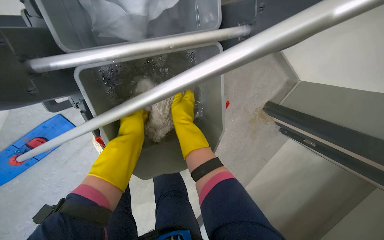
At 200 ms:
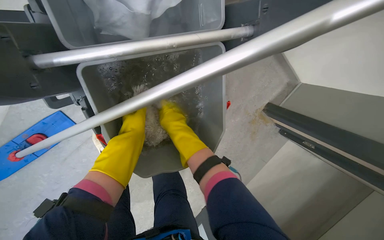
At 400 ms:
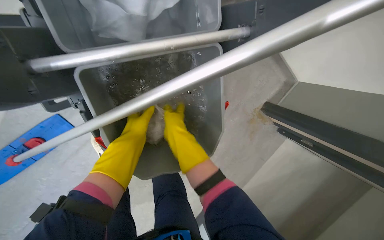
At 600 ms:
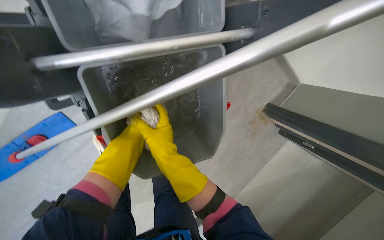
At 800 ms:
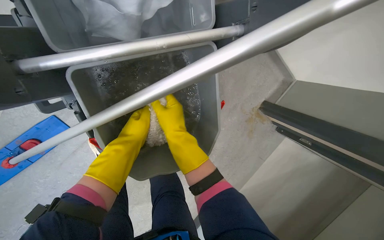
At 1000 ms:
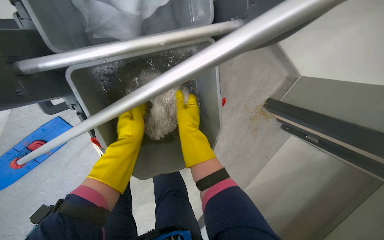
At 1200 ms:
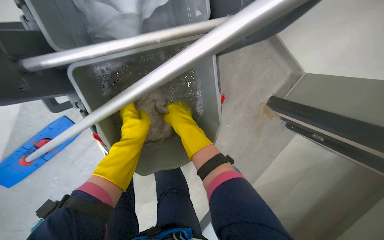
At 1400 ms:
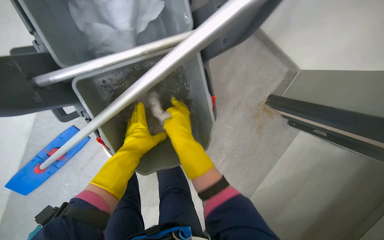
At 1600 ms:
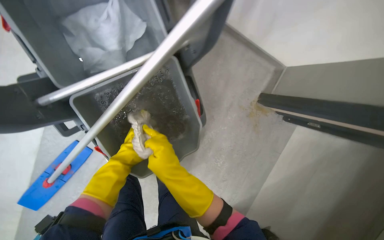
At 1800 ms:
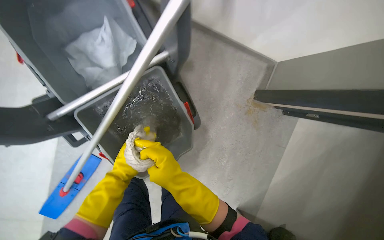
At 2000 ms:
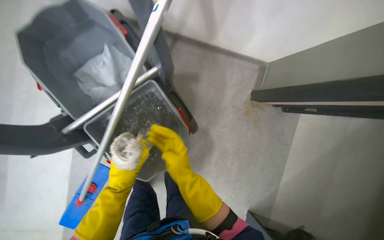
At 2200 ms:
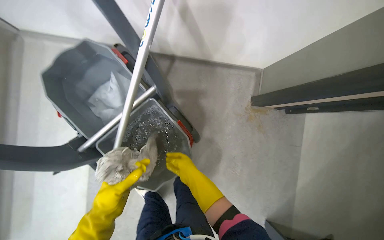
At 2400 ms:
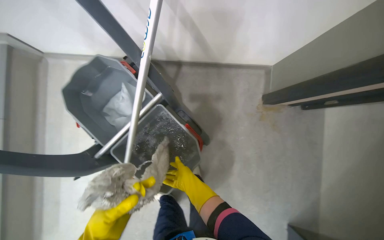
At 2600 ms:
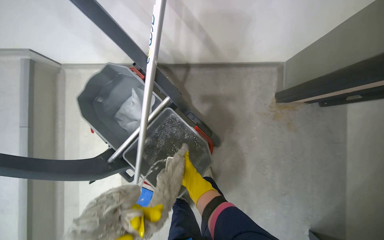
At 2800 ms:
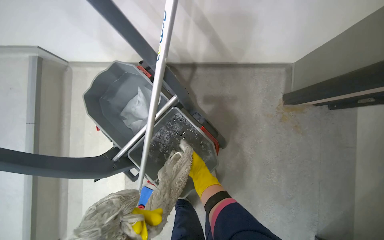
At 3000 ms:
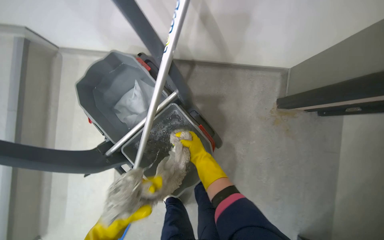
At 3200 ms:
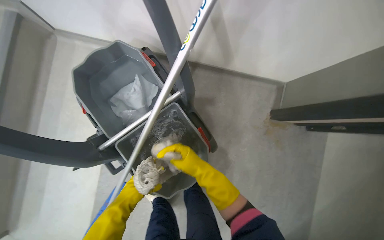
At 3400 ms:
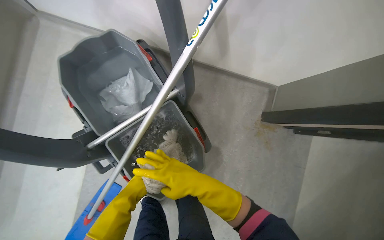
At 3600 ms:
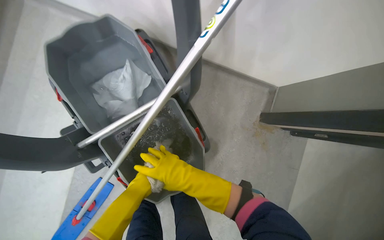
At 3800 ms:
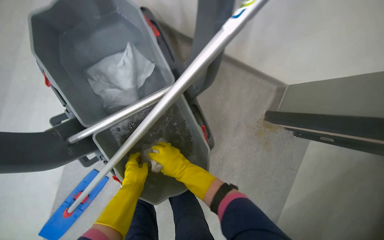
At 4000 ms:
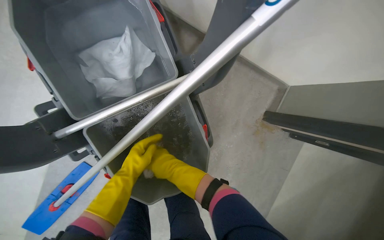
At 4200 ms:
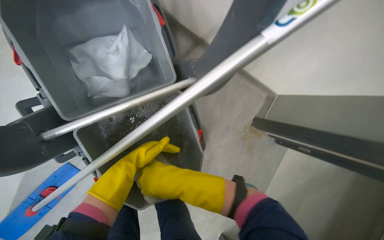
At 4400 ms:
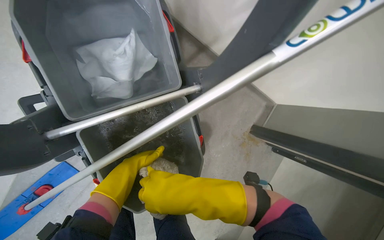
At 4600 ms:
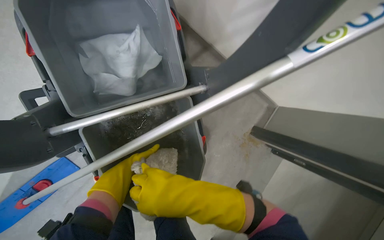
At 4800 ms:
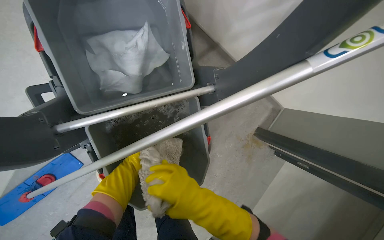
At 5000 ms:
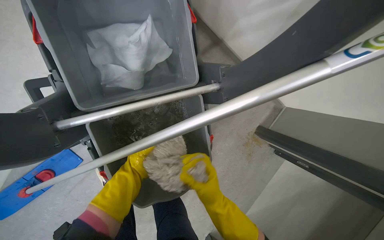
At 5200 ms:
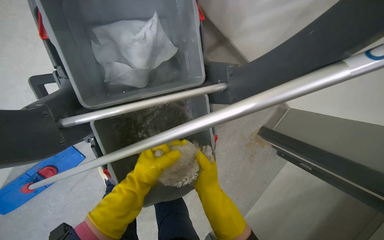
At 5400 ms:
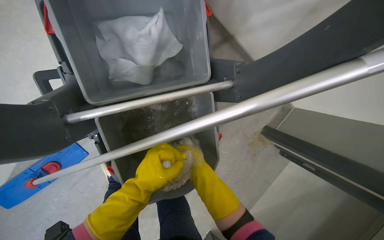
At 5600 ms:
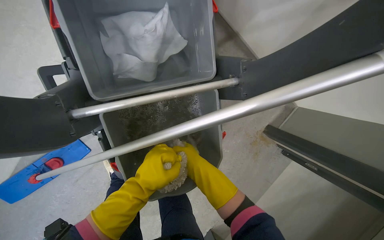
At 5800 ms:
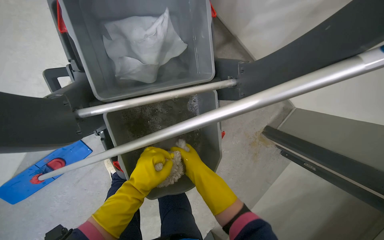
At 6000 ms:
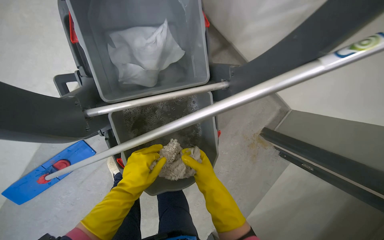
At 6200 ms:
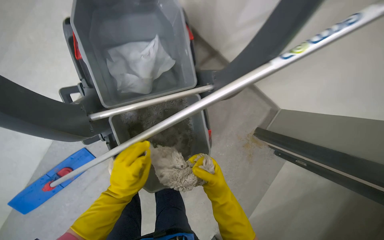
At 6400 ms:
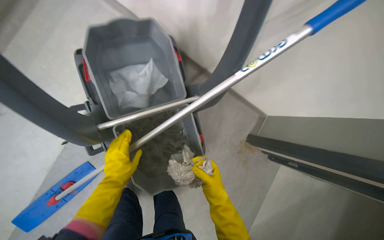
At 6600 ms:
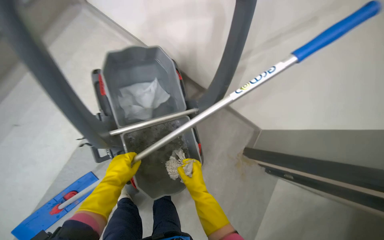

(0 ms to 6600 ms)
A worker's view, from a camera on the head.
Job: preparing cleaning supplies.
The whole recording: Washing and wringing mop head. The worker washes and wrings the mop head in the cleaning cart bucket.
0 ms - 1600 ms: The right hand moves up and down the picture over about 15 cm, changing direction 2 times.
3200 ms - 5000 ms: The view pans to the right by approximately 15 degrees. The right hand goes nearer and farther, about 20 cm each way, reversing 3 times.
5000 ms - 6600 ms: The view tips upward by approximately 15 degrees.

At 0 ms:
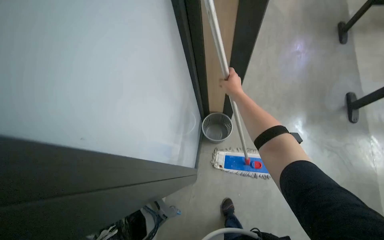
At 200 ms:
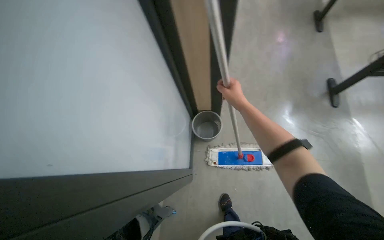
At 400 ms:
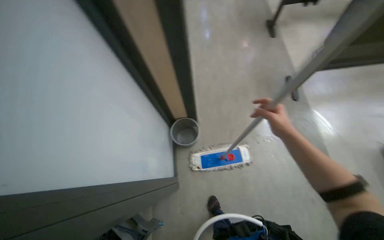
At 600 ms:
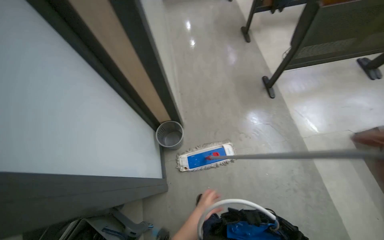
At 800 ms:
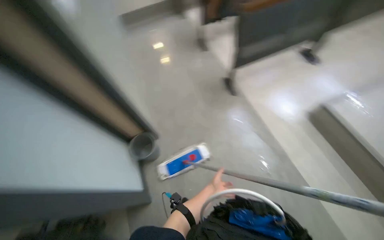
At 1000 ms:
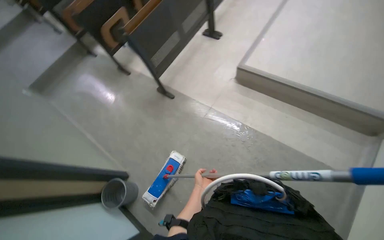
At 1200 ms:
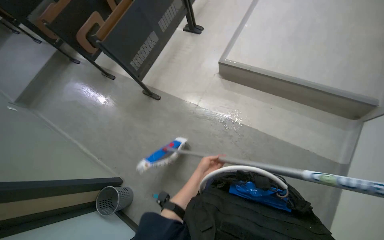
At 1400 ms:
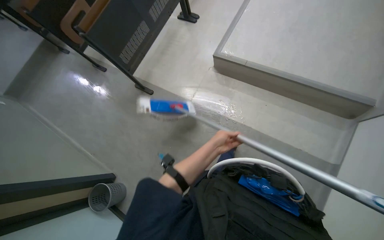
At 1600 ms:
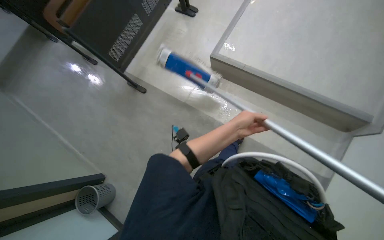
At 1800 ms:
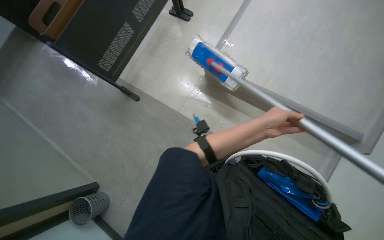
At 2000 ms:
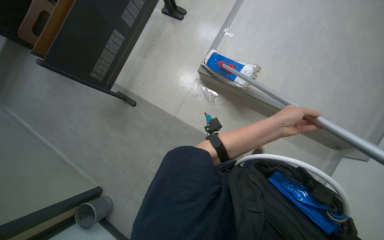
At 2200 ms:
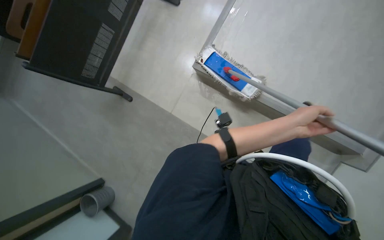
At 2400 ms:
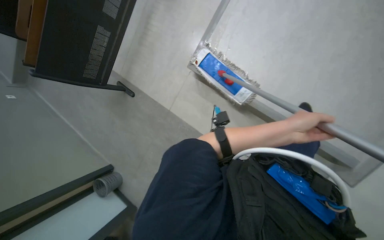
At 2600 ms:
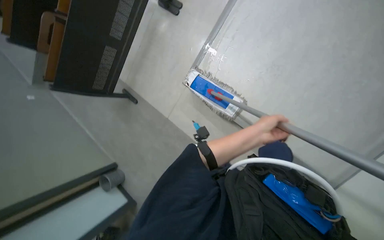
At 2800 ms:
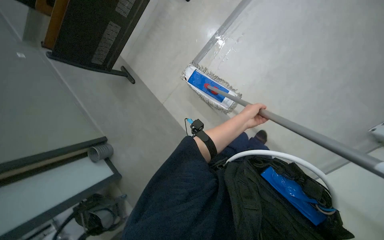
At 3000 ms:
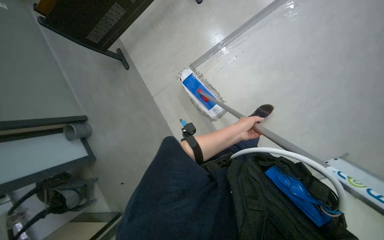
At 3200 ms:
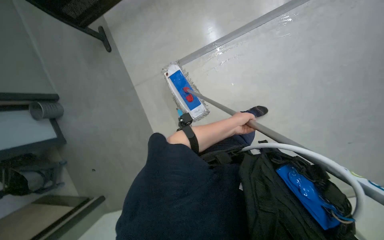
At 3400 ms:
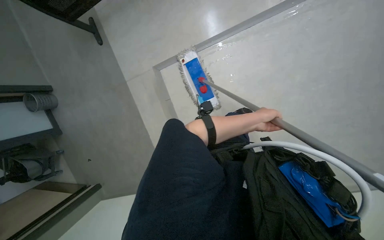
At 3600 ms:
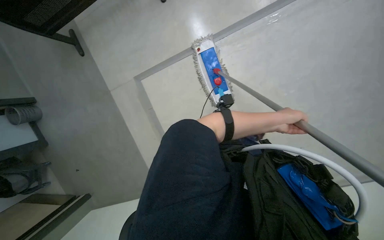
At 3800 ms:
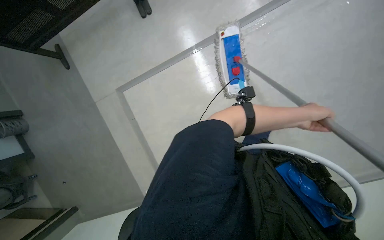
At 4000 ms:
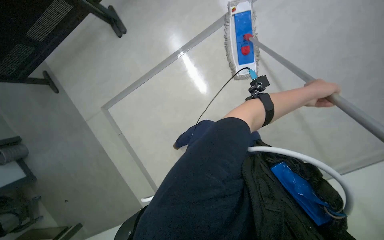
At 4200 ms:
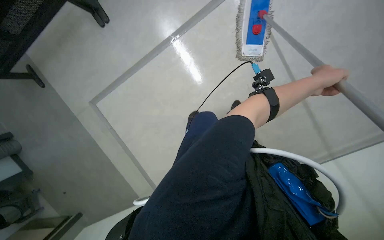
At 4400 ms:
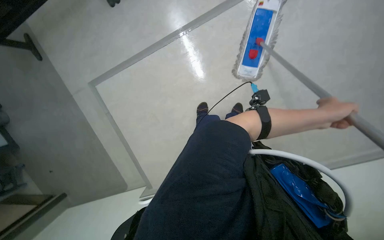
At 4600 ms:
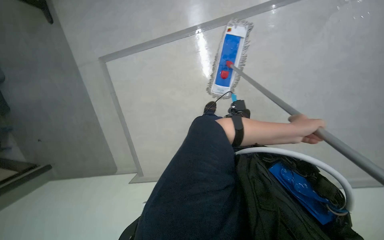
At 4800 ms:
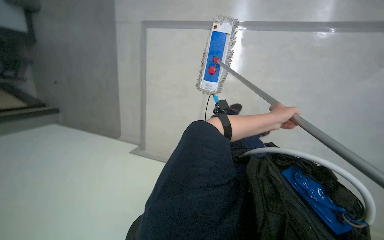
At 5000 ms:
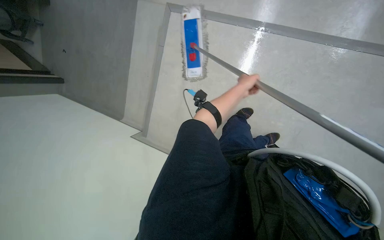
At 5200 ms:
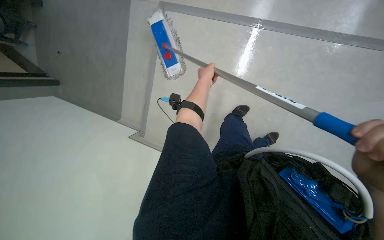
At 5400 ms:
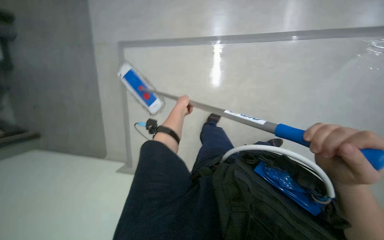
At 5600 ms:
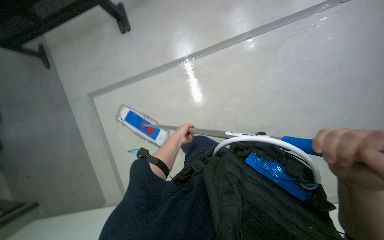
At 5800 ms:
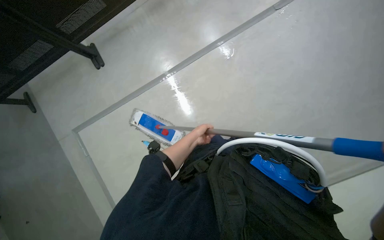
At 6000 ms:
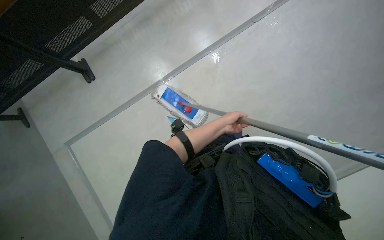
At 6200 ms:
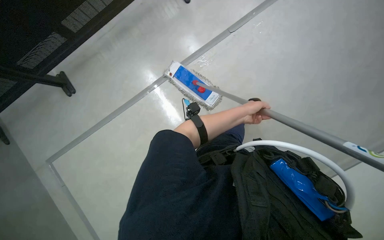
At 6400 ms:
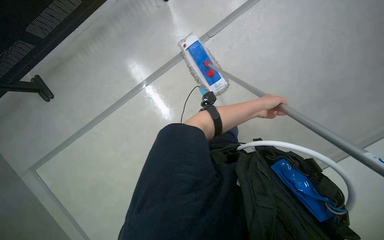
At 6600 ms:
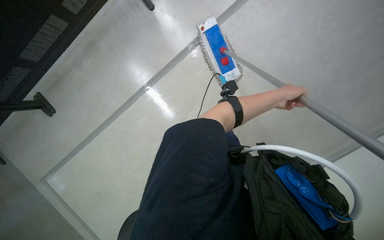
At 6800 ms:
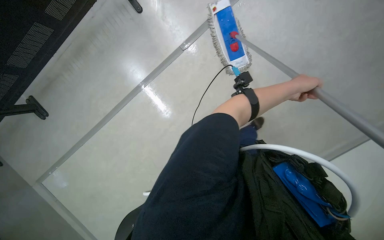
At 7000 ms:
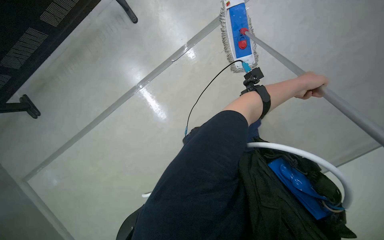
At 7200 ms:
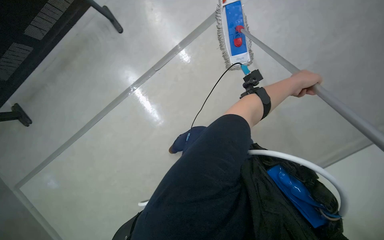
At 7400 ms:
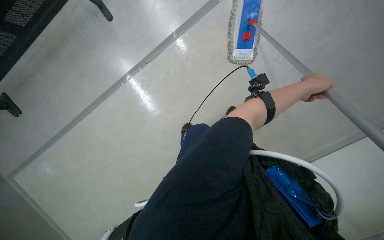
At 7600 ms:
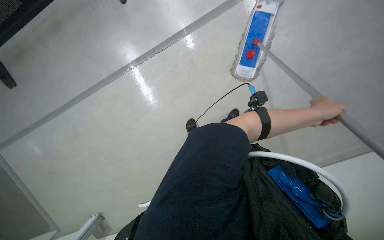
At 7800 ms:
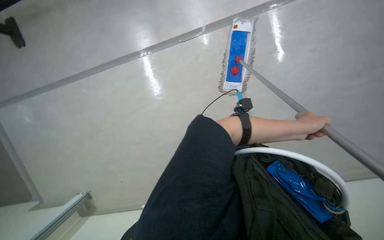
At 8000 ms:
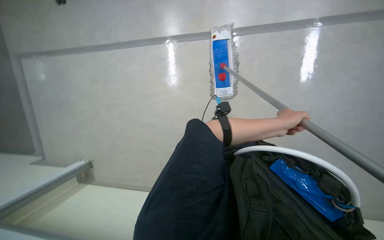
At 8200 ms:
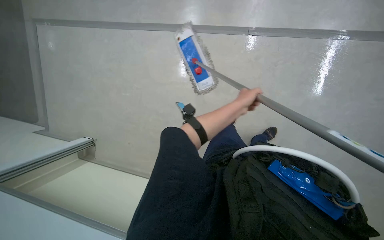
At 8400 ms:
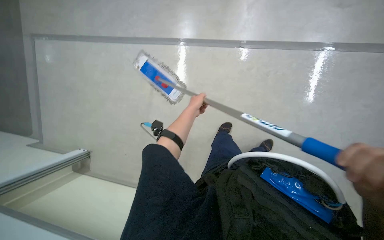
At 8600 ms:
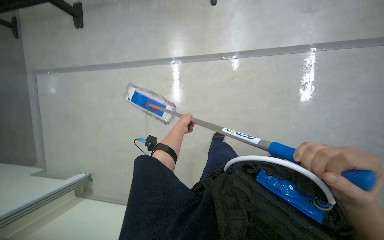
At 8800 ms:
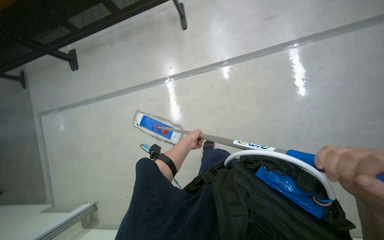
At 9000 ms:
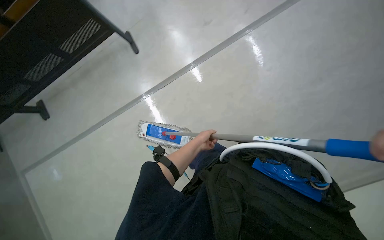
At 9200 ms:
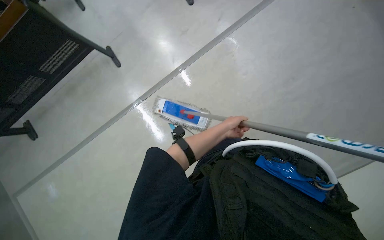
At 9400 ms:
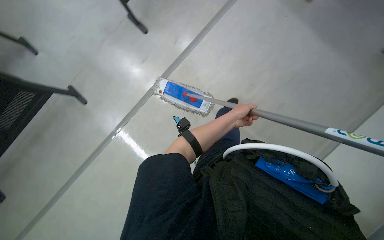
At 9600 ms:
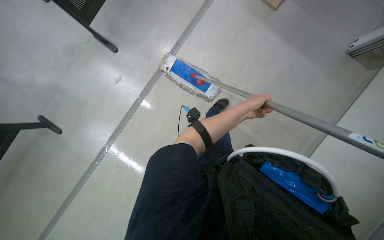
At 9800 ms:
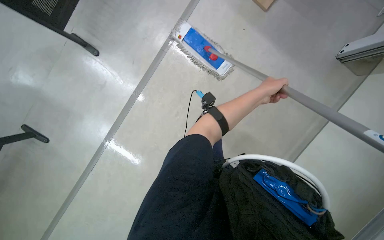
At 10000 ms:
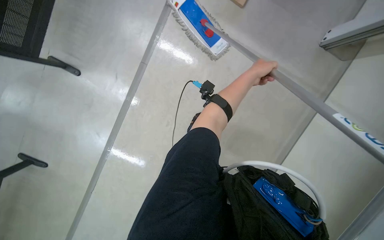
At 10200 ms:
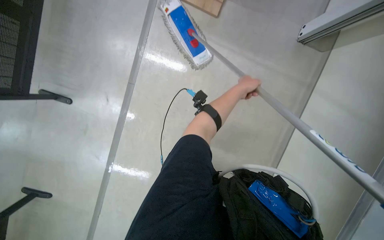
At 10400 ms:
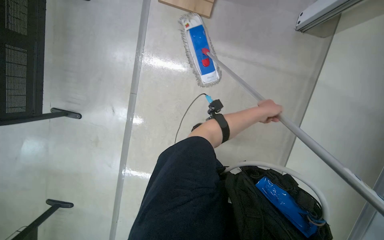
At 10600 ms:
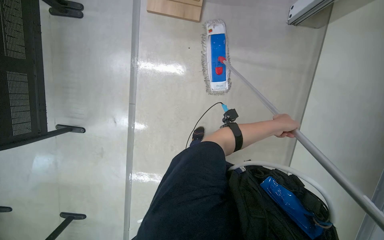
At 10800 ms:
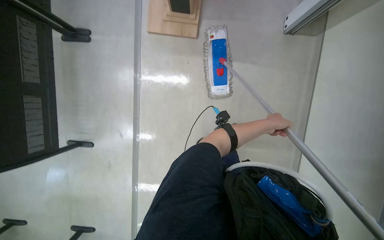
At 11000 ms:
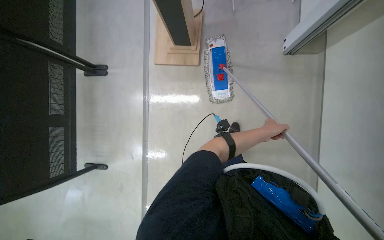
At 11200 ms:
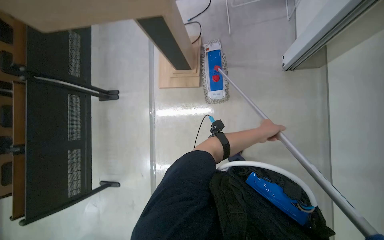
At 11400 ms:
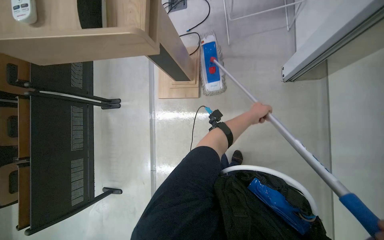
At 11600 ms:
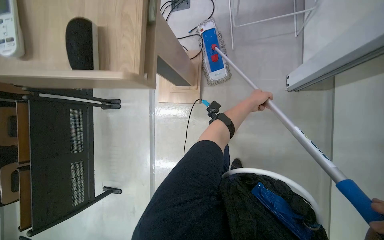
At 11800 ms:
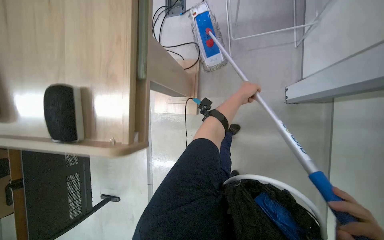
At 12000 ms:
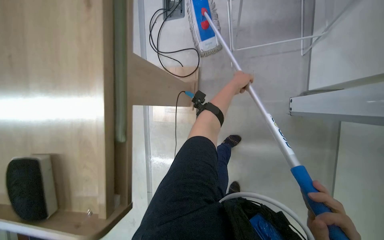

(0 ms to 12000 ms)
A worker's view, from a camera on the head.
Job: mopping floor.
The whole recording: Mopping floor. The worker mops the floor with a flat mop.
0 ms - 1600 ms: The camera travels some 80 cm. The wearer's head swings about 55 degrees to the right.
1600 ms - 3000 ms: The wearer moves roughly 1 m. The wearer looks some 25 degrees further downward.
3000 ms - 4400 ms: The camera is carried some 50 cm. The camera is aimed about 15 degrees further to the right.
6000 ms - 7600 ms: The head travels some 60 cm.
9000 ms - 10400 ms: The camera travels roughly 50 cm. The scene turns some 45 degrees counterclockwise in the picture.
10400 ms - 12000 ms: The head travels some 70 cm.
